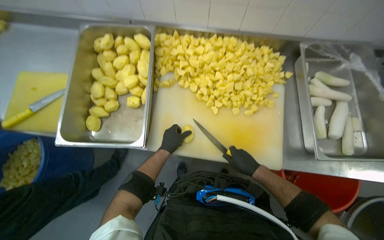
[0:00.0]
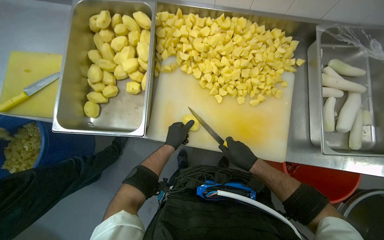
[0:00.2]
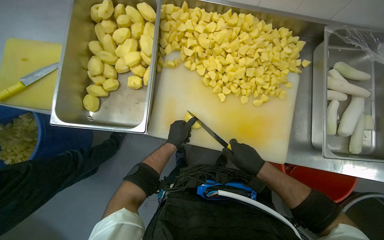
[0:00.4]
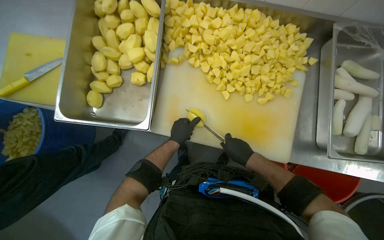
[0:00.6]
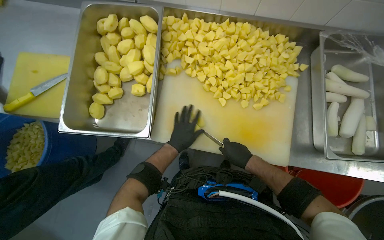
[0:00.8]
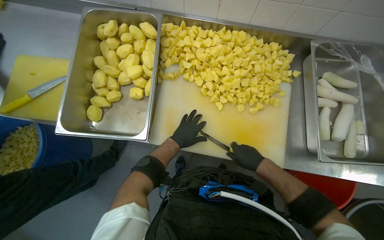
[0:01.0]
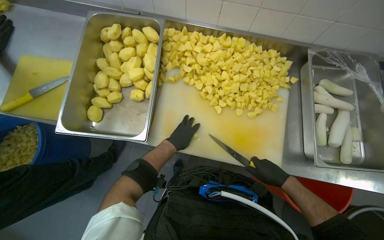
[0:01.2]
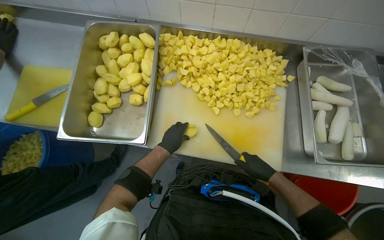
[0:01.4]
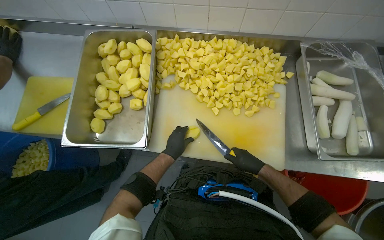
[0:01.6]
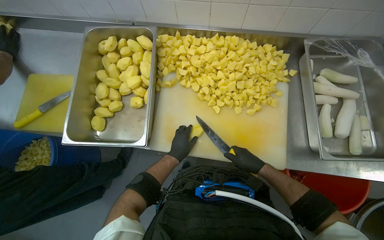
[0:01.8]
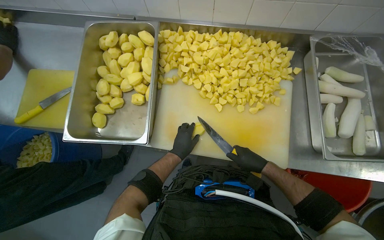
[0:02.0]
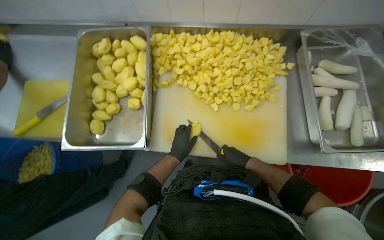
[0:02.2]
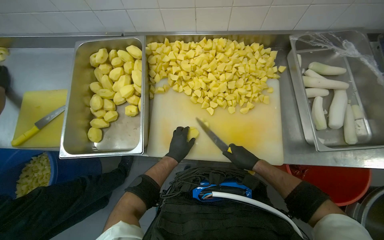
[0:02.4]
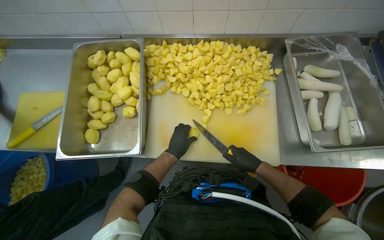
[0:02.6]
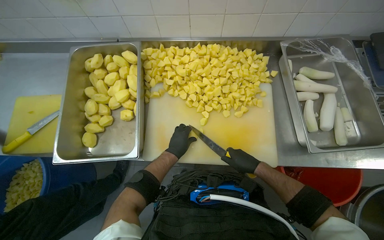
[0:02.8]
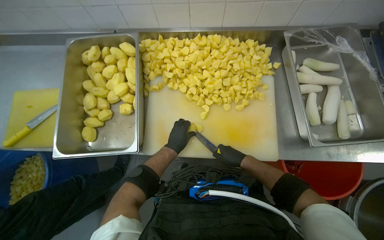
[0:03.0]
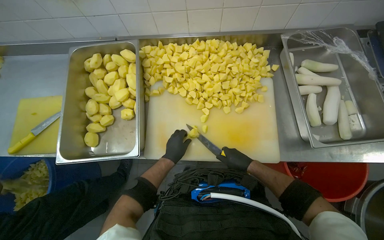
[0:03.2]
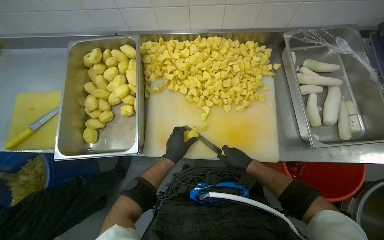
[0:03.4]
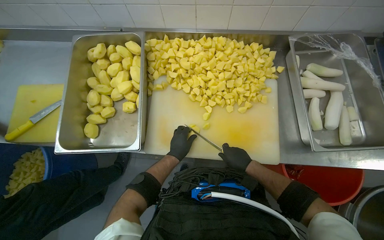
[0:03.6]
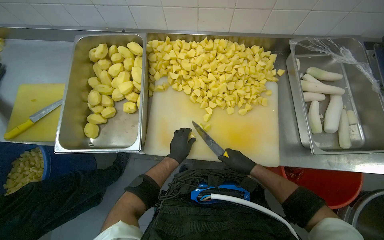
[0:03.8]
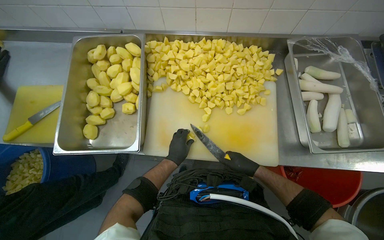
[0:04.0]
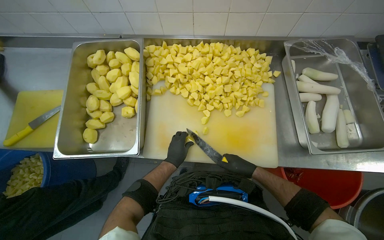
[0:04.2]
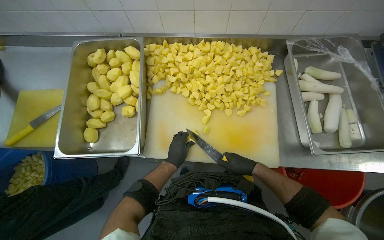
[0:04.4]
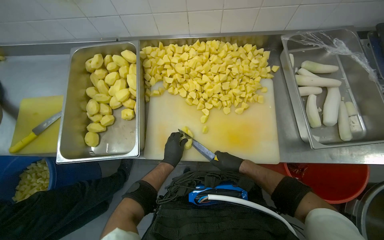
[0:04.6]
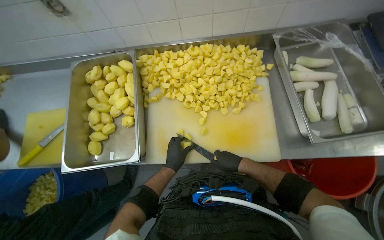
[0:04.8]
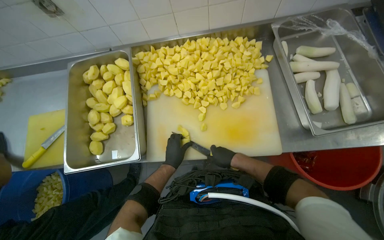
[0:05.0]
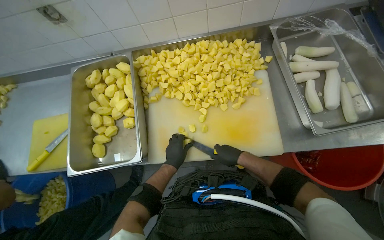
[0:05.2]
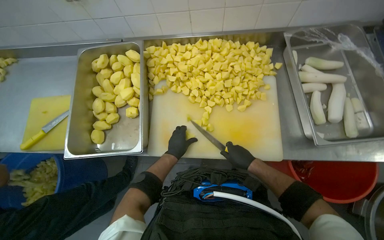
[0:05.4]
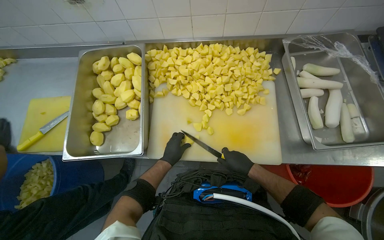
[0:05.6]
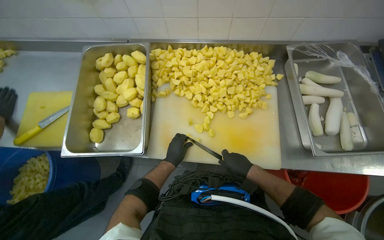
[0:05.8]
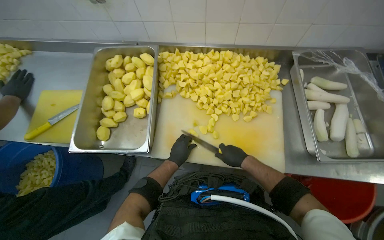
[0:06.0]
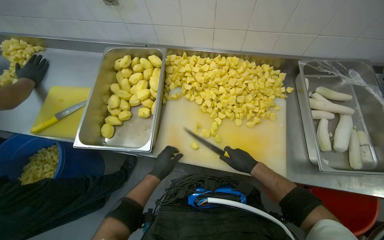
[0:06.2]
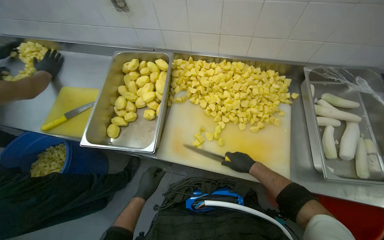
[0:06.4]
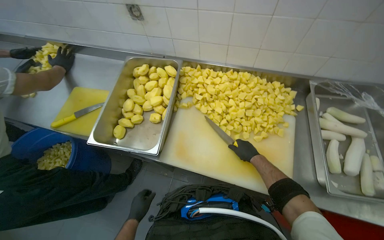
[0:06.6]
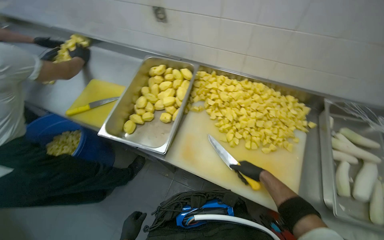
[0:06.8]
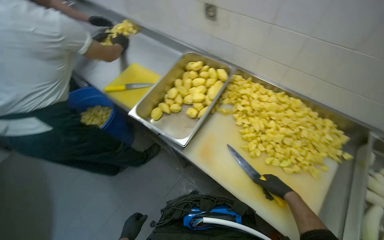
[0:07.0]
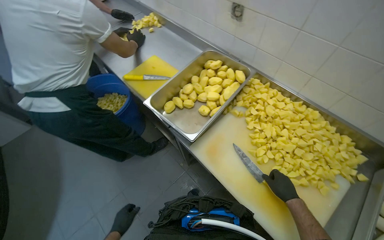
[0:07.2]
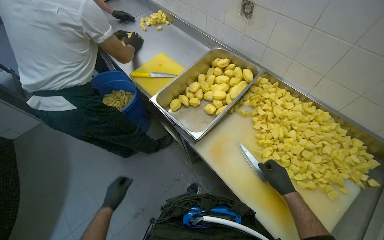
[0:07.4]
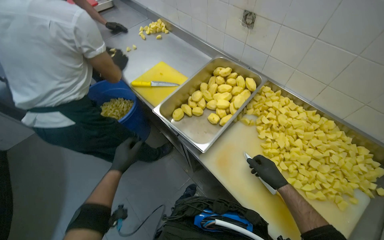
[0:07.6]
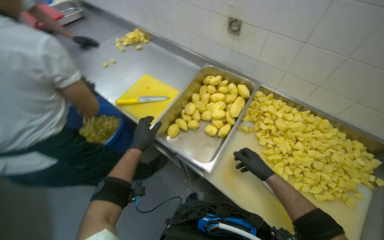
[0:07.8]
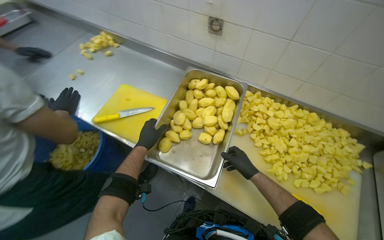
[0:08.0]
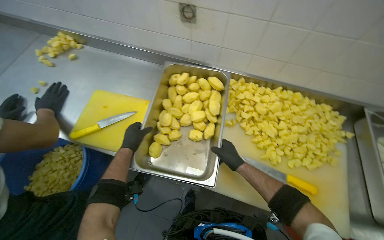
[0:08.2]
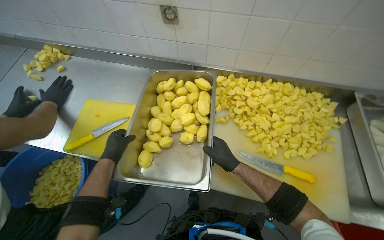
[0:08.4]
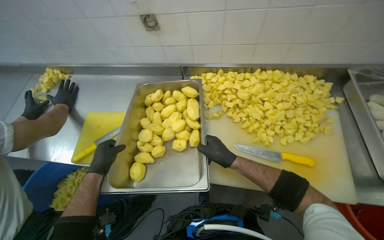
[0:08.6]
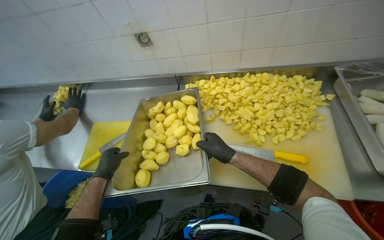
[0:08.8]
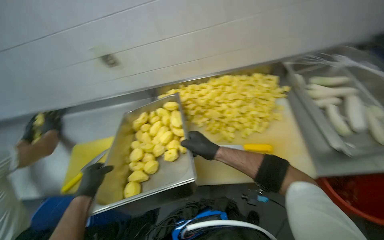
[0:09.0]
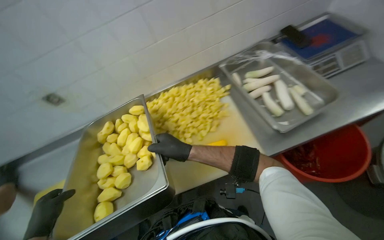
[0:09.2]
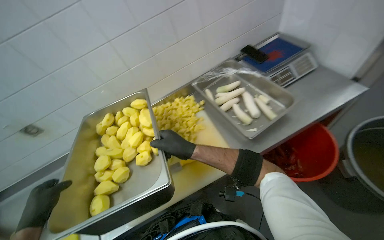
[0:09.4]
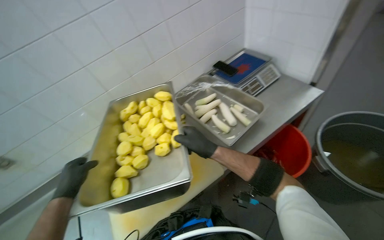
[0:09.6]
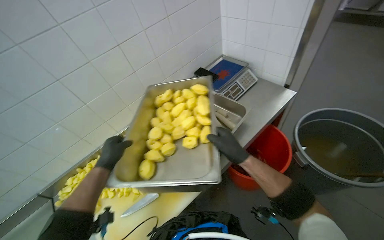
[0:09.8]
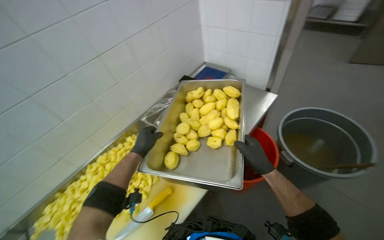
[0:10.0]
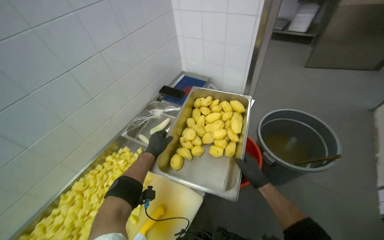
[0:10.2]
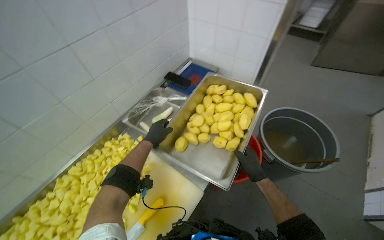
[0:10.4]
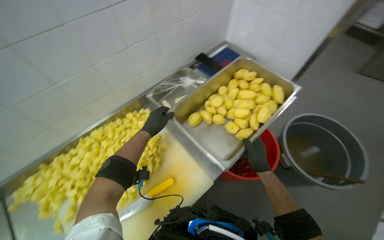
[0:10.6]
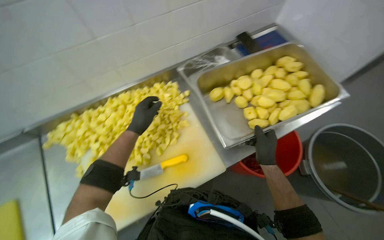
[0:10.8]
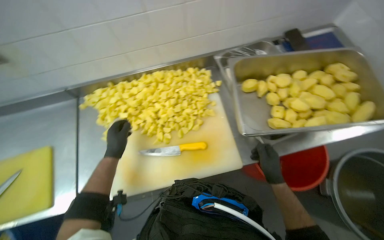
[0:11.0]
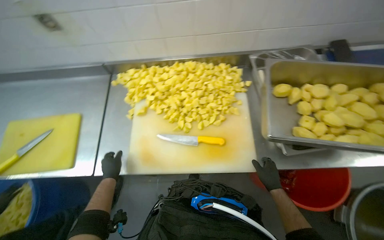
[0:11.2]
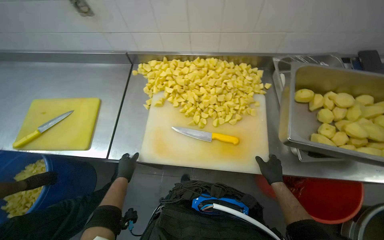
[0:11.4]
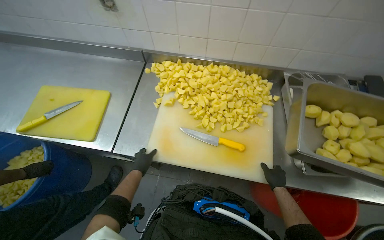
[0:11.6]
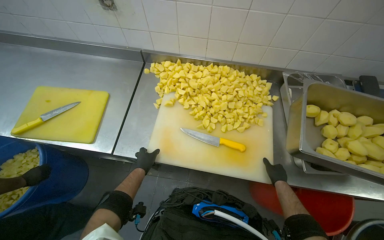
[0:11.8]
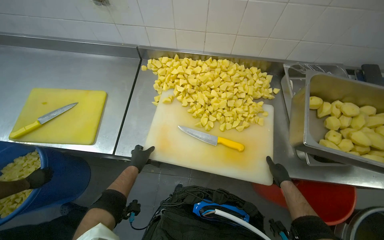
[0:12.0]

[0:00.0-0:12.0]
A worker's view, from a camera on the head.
Job: preparing food.
The whole recording: Chopping Potatoes. The worker uses a knife to chop peeled potatoes into smaller pieces on a cutting board.
0:00.0 to 0:04.4: The hands work in one place, with small movements.
0:04.4 to 0:06.0: The hands are busy where they are.
0:06.0 to 0:07.6: The wearer's head swings about 40 degrees to the left.
0:07.6 to 0:09.0: The wearer's head swings about 55 degrees to the right.
0:09.0 to 0:10.4: The wearer's head swings about 50 degrees to the right. The view tips upward by approximately 15 degrees.
0:10.4 to 0:12.0: The wearer looks roughly 60 degrees further to the left. The camera pitches downward, by about 15 degrees.

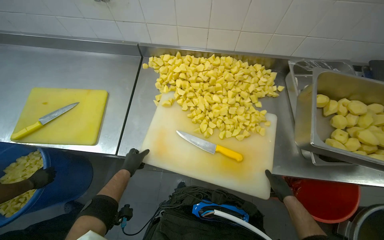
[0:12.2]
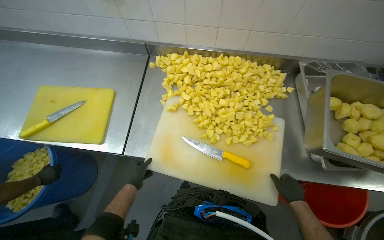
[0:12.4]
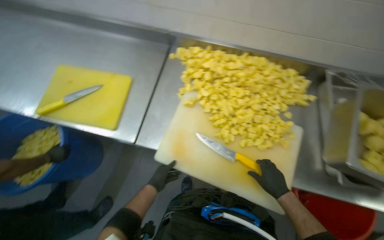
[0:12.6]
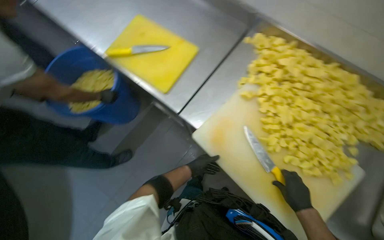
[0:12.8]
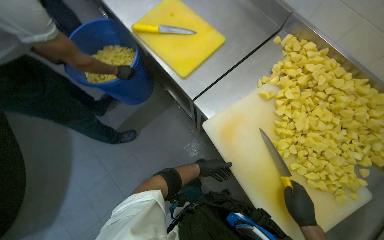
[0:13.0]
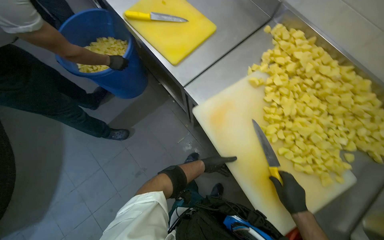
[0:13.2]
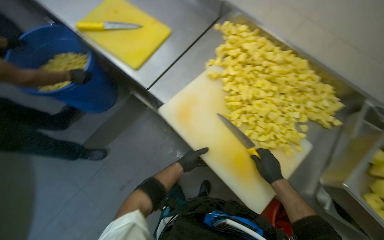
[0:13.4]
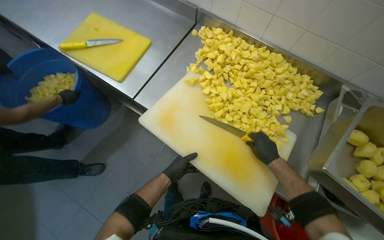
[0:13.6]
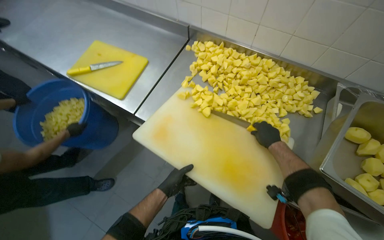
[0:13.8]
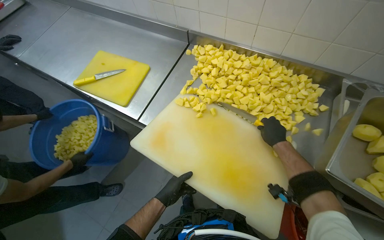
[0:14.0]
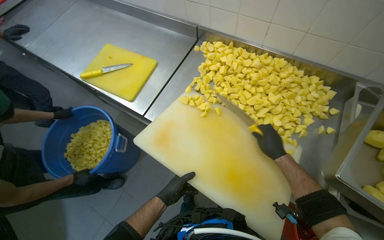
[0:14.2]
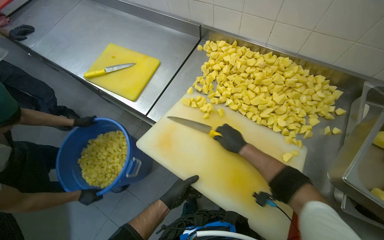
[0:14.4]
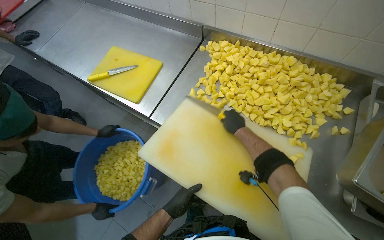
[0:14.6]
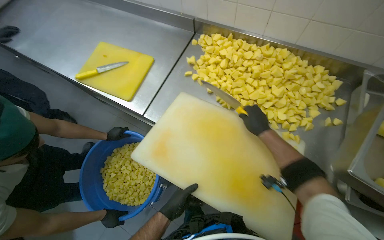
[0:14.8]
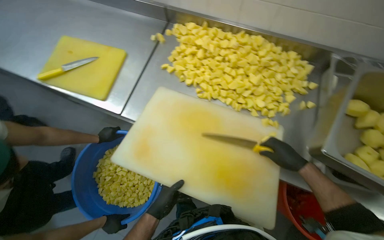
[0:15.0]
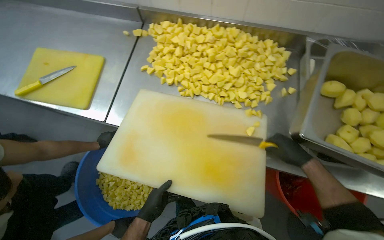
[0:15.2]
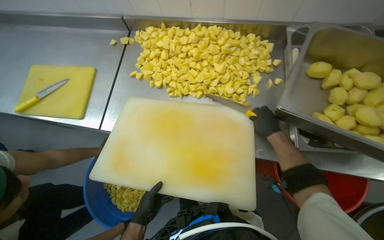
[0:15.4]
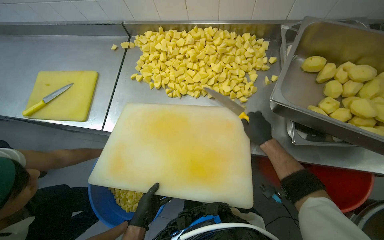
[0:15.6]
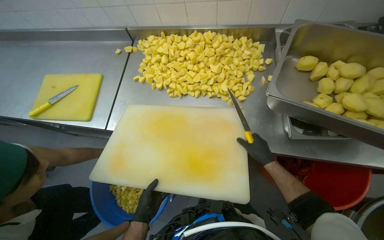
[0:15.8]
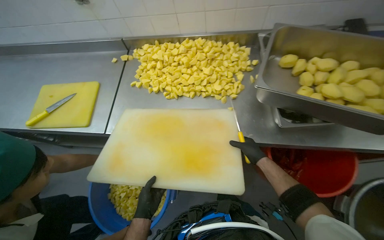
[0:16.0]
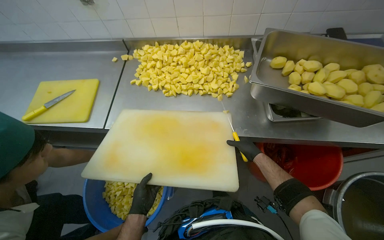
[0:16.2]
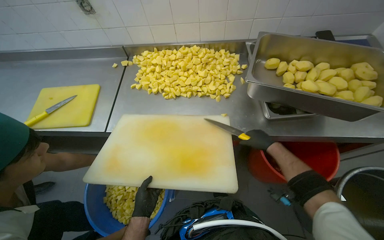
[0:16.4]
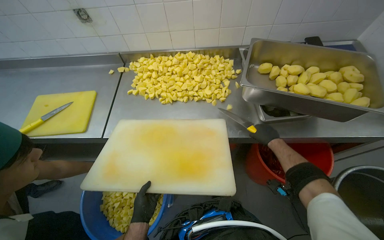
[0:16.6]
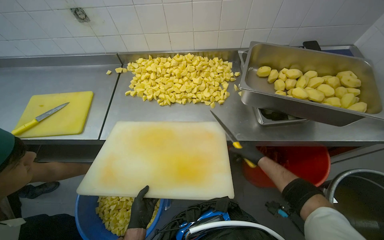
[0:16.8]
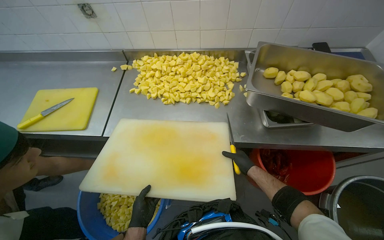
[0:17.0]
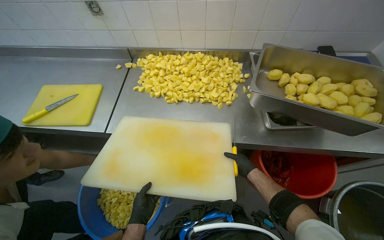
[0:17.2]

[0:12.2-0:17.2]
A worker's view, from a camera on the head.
Job: preparing food.
The whole recording: Chopping Potatoes. The worker uses a knife to chop peeled potatoes into smaller pieces on a cutting board.
0:13.8 to 0:15.6: The right hand reaches roughly 20 cm to the left, then returns.
0:15.6 to 0:17.2: The view tilts some 15 degrees upward. The right hand shifts approximately 20 cm down the picture.

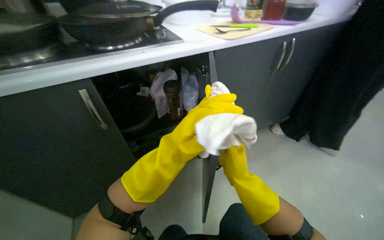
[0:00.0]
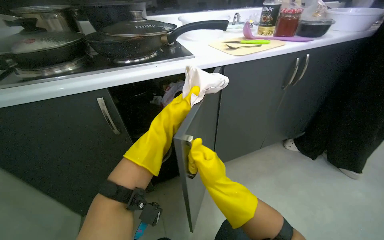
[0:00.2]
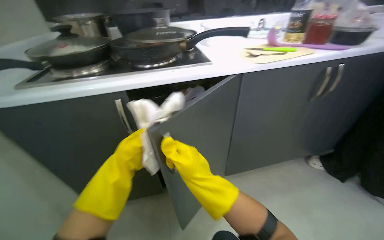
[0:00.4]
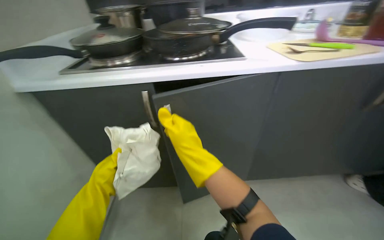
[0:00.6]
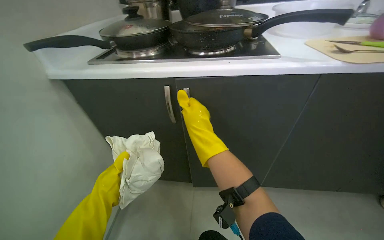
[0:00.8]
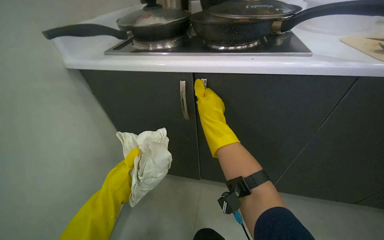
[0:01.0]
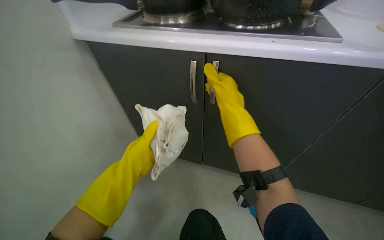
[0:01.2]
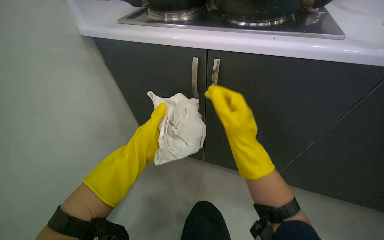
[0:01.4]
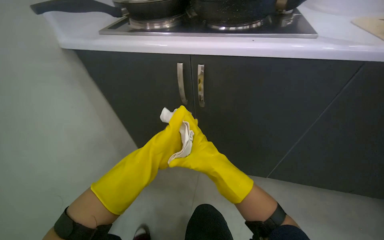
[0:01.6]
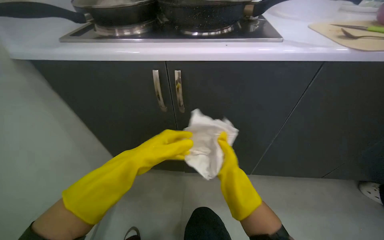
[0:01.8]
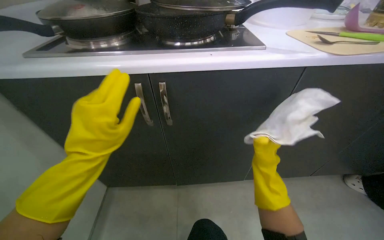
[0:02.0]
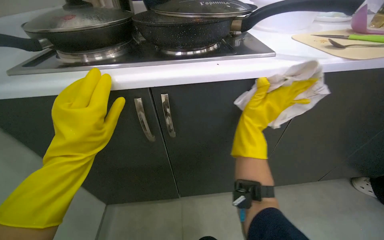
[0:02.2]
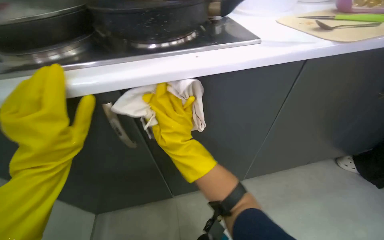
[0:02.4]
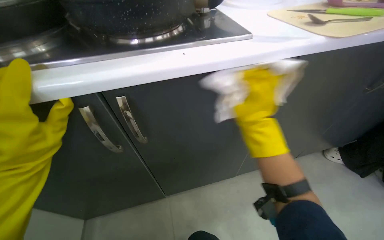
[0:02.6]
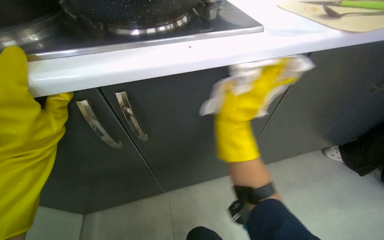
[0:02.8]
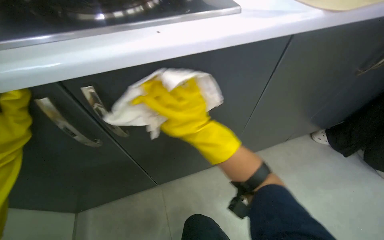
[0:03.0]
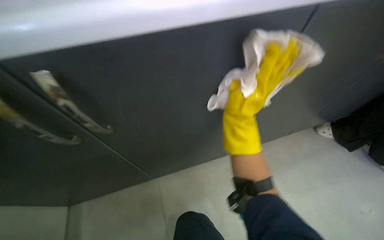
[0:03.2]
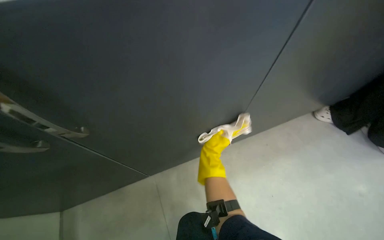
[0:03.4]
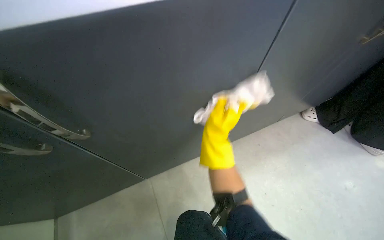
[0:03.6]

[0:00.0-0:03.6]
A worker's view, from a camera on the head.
Job: cleaning kitchen.
The whole recording: Wiping kitchen cabinets exterior. The worker wipes the exterior surfaces and handles of the kitchen cabinets with a cloth.
0:00.0 to 0:01.8: The head turns to the left by some 30 degrees.
0:01.8 to 0:03.6: The head rotates about 30 degrees to the right. The view tips downward by approximately 20 degrees. The right hand swings left and right, approximately 25 cm each way, with 4 reversals.
